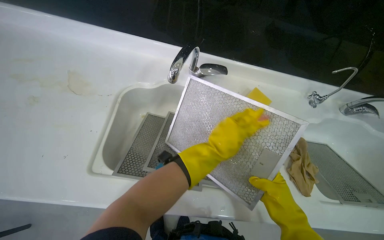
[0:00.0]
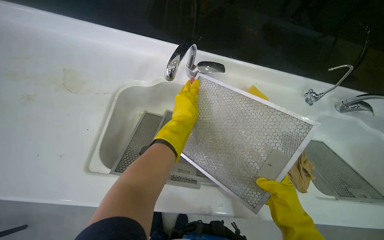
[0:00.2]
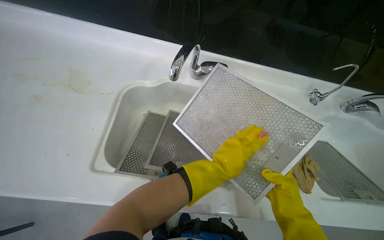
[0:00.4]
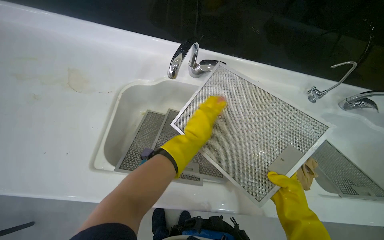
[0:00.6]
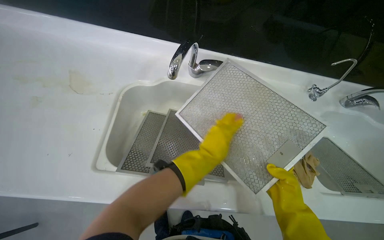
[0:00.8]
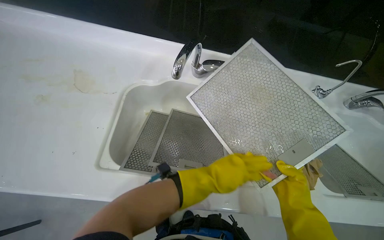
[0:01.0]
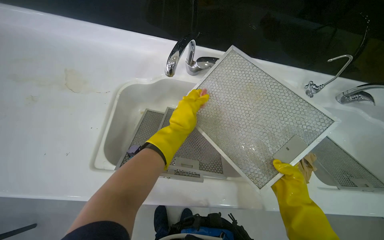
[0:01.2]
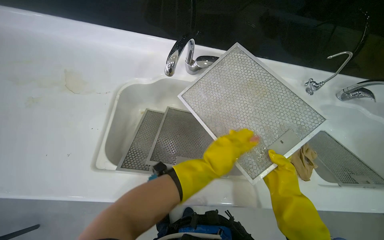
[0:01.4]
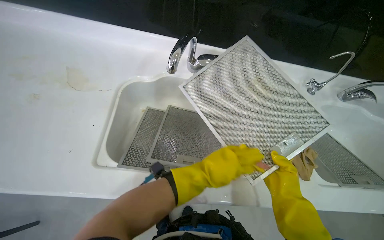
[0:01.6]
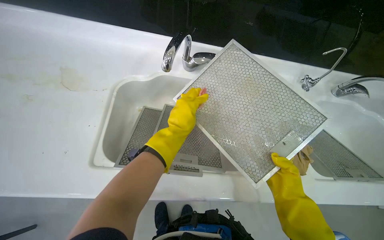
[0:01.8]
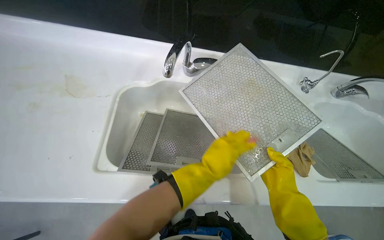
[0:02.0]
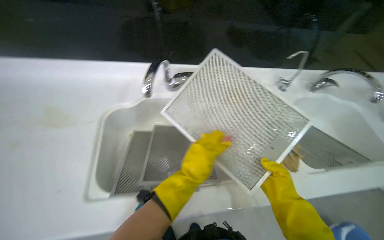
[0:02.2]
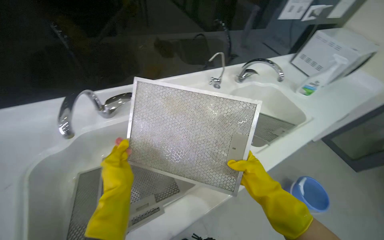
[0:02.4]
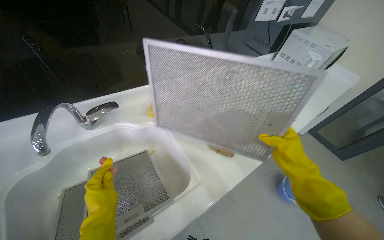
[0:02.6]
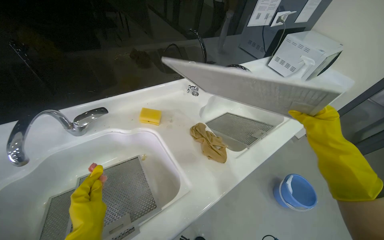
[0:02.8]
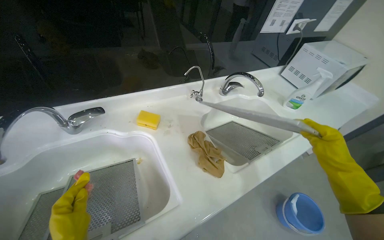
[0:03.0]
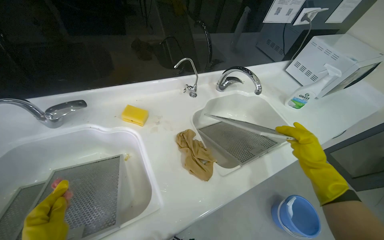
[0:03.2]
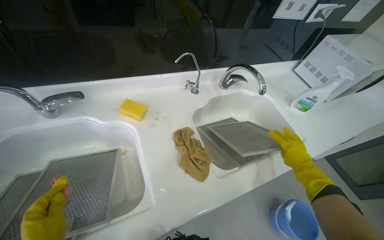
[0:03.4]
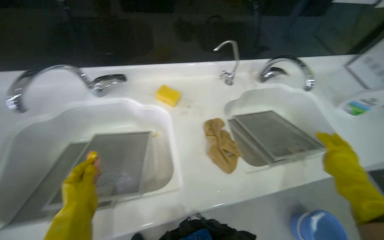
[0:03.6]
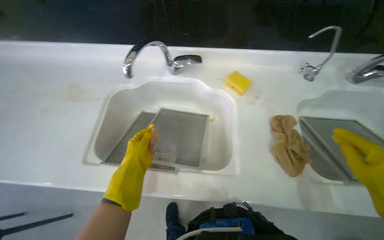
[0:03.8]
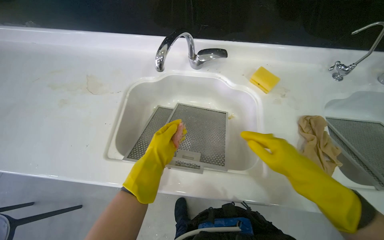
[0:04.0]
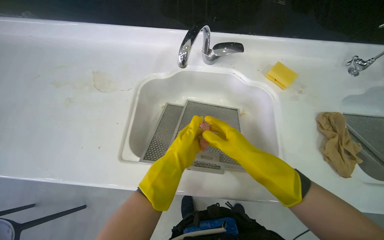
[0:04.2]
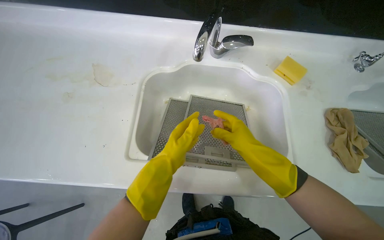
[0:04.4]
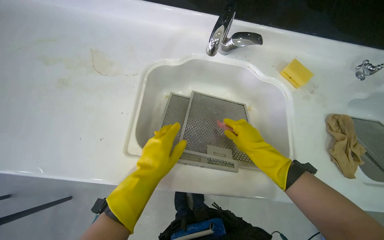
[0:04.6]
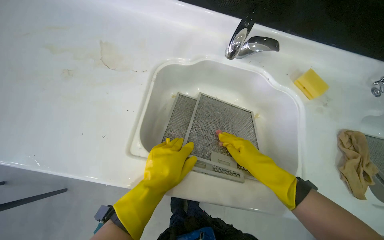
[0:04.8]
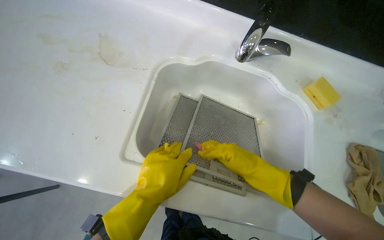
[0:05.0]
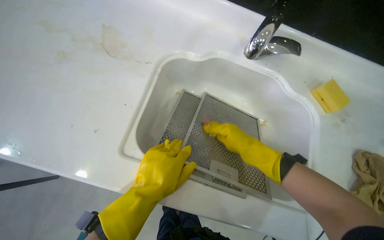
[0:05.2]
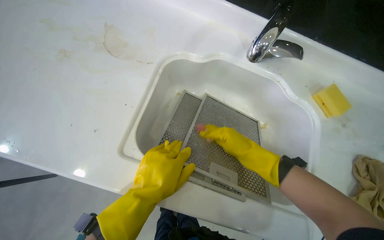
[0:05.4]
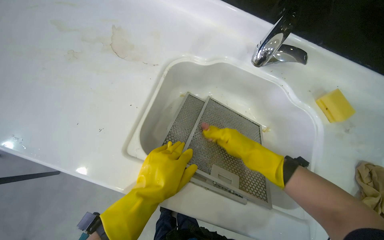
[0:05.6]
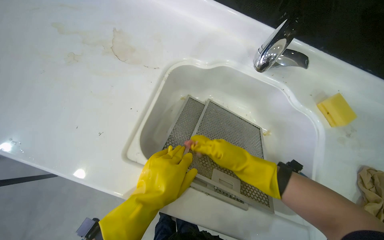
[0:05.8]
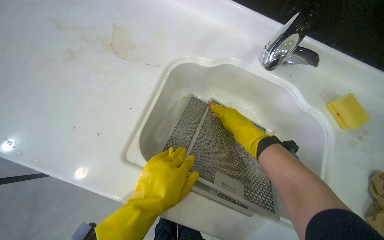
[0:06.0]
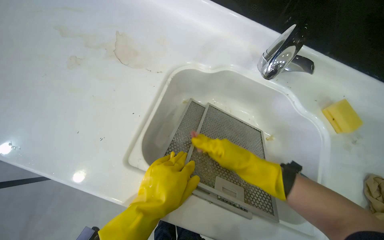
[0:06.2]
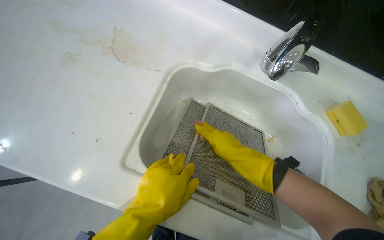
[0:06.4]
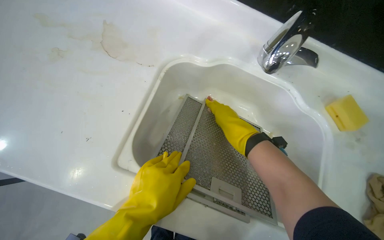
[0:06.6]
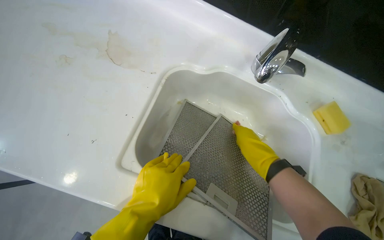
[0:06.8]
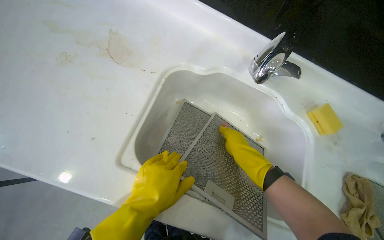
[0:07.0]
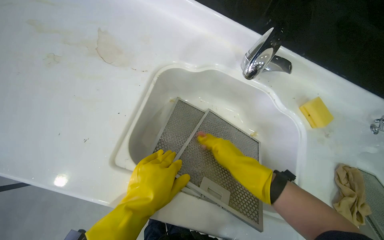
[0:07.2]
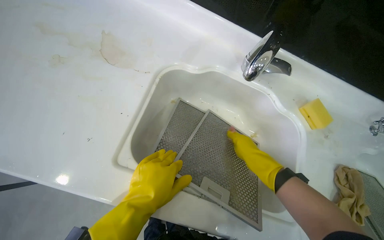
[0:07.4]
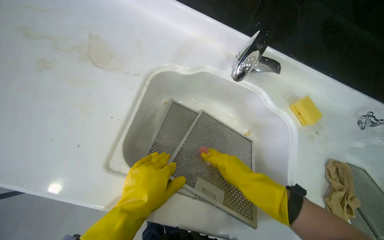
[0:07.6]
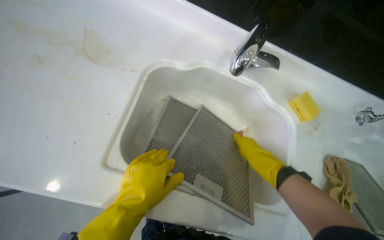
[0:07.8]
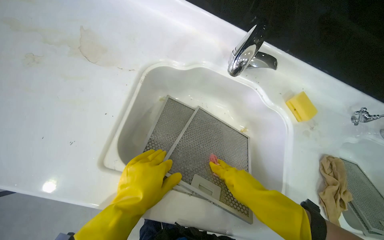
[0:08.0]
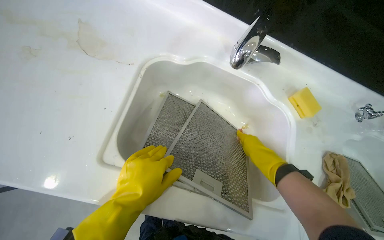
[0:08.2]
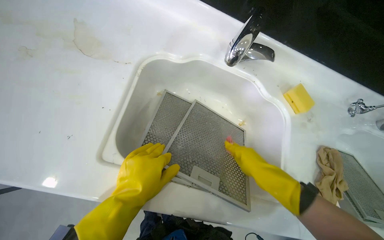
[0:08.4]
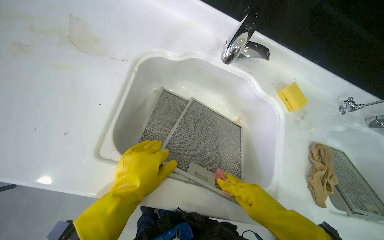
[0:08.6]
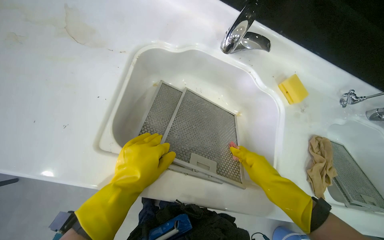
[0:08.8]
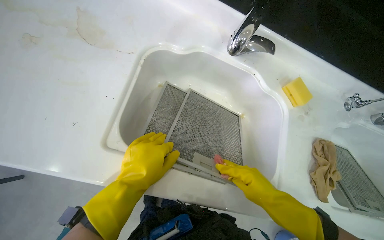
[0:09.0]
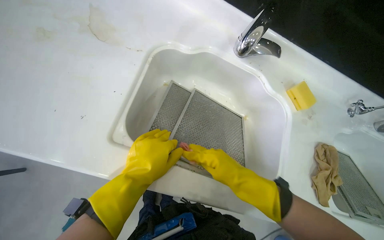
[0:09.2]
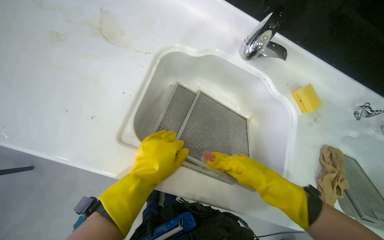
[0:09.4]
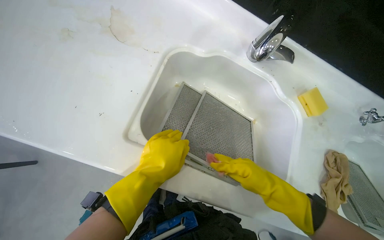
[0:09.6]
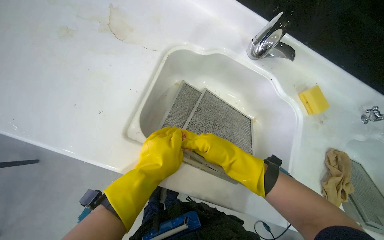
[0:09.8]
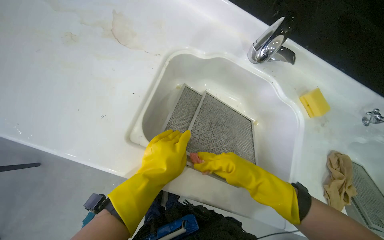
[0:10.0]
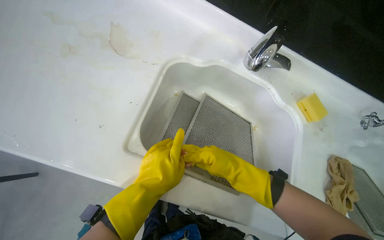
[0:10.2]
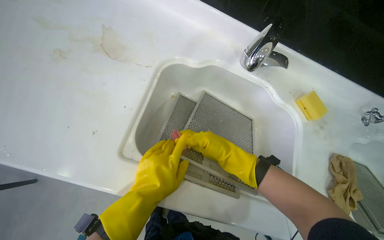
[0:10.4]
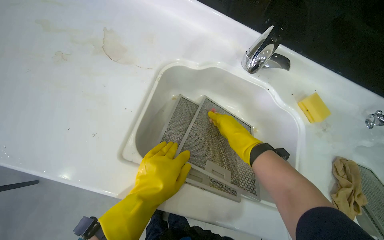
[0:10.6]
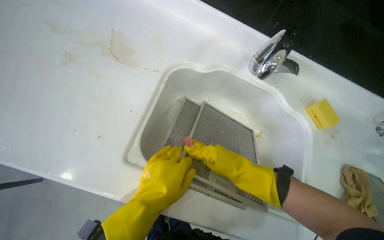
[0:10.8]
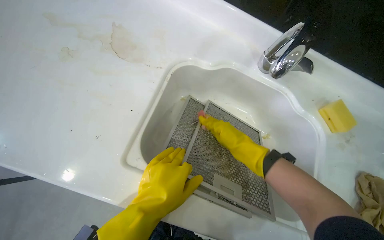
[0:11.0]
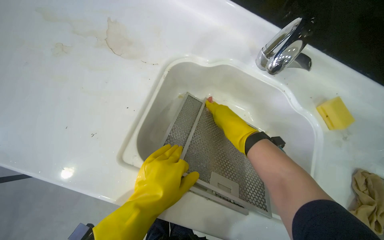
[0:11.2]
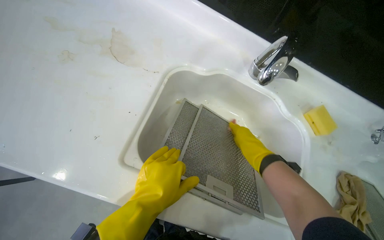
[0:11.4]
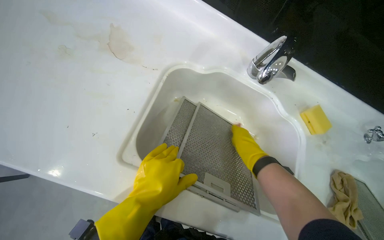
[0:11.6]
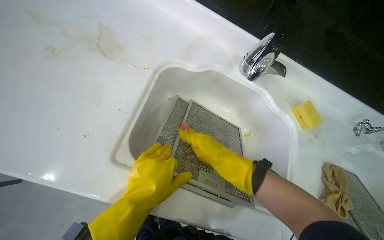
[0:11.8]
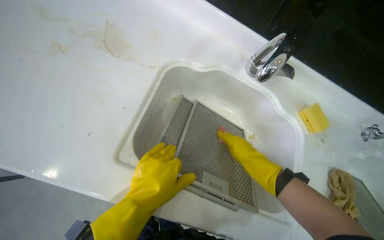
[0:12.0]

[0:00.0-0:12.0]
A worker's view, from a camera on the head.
Job: cleaning kitchen.
The whole recording: Scrubbing range hood filters. The worker scrubs the range hood filters with a sponge in the sink.
0:00.0 to 0:01.6: The left hand goes up and down the picture, about 15 cm each way, reversing 3 times.
0:01.6 to 0:03.0: The wearer looks some 30 degrees further to the right. The right hand travels to the right by some 40 cm.
0:03.0 to 0:04.4: The head rotates roughly 35 degrees to the left. The view tips downward by roughly 15 degrees.
0:04.4 to 0:06.0: The right hand heads up the picture, covering roughly 15 cm.
0:06.0 to 0:07.6: The right hand travels down the picture and nearer to the camera by some 15 cm.
0:09.0 to 0:10.4: The right hand is displaced up the picture and to the left by roughly 20 cm.
0:10.4 to 0:12.0: The right hand goes up the picture and returns, some 15 cm each way.

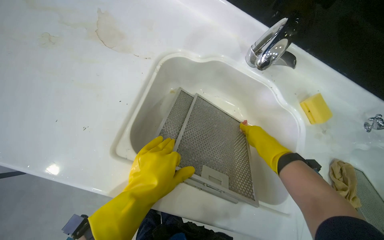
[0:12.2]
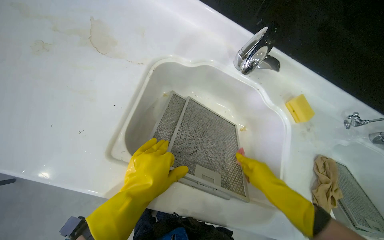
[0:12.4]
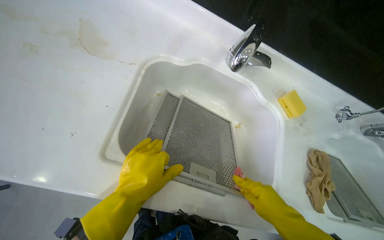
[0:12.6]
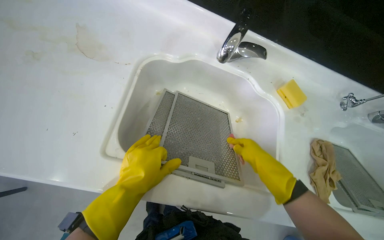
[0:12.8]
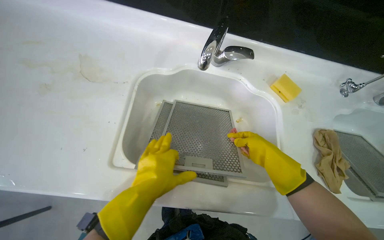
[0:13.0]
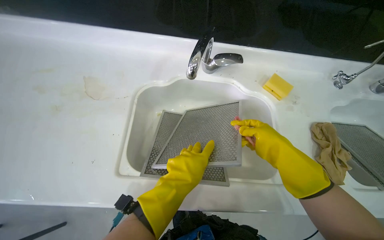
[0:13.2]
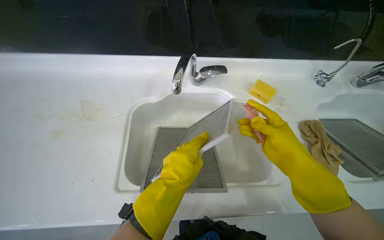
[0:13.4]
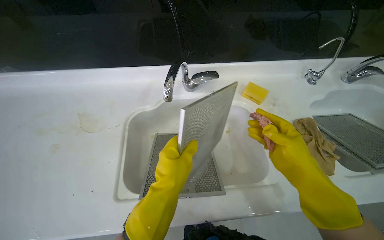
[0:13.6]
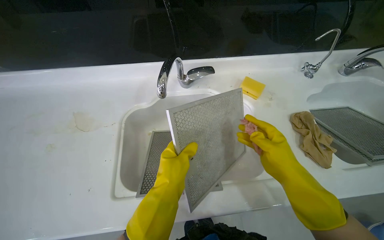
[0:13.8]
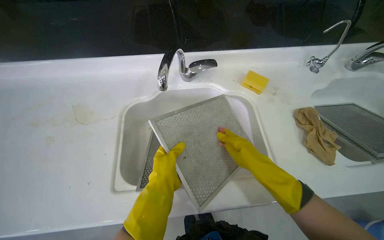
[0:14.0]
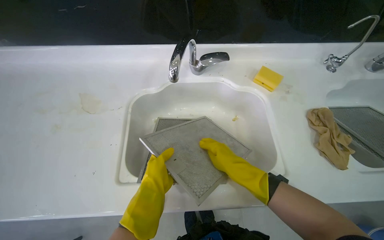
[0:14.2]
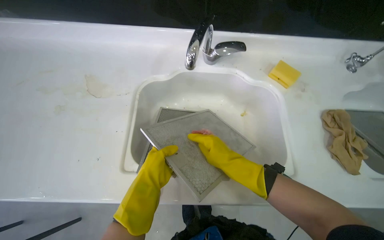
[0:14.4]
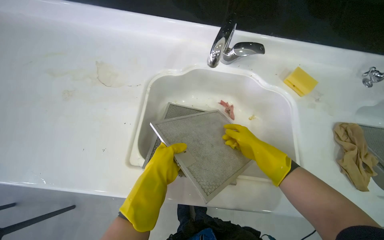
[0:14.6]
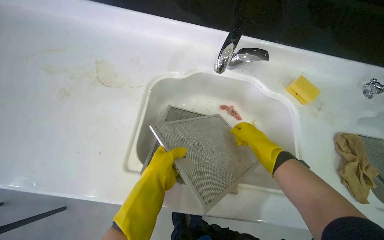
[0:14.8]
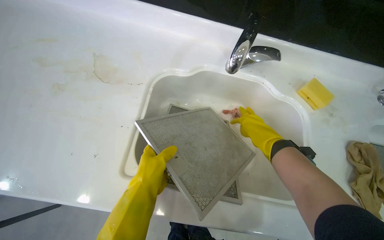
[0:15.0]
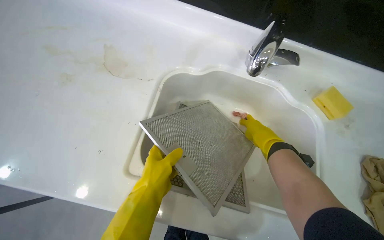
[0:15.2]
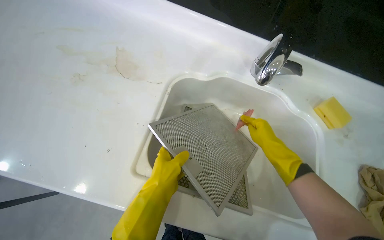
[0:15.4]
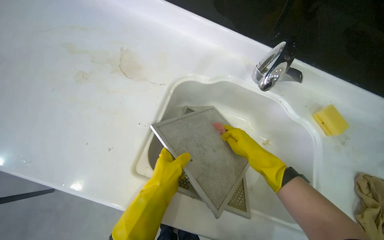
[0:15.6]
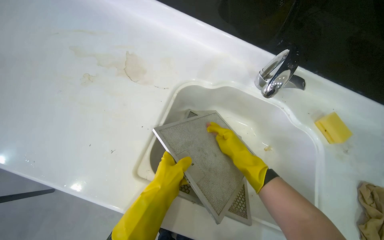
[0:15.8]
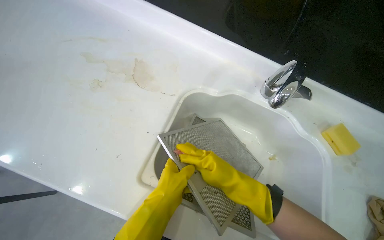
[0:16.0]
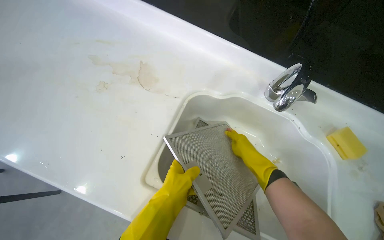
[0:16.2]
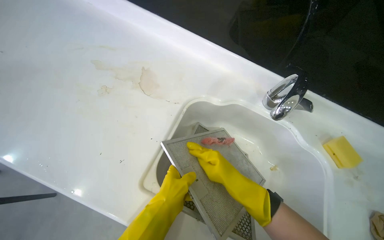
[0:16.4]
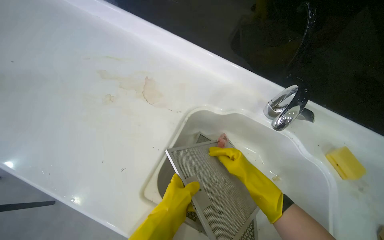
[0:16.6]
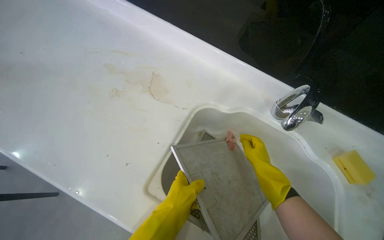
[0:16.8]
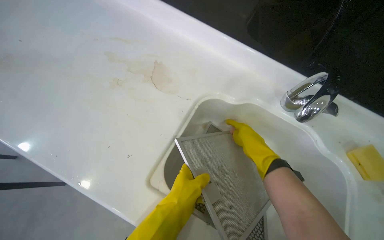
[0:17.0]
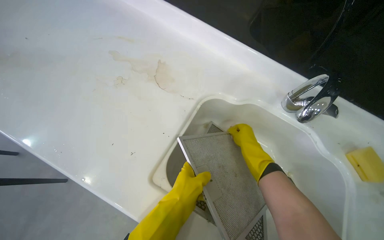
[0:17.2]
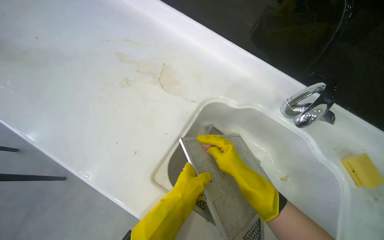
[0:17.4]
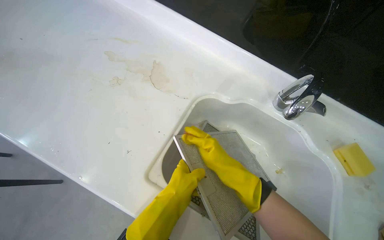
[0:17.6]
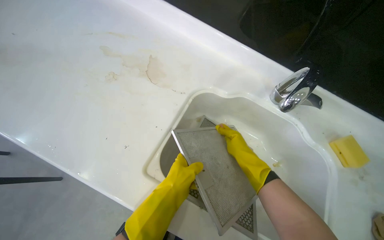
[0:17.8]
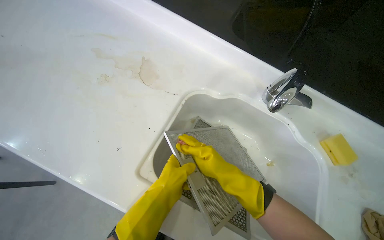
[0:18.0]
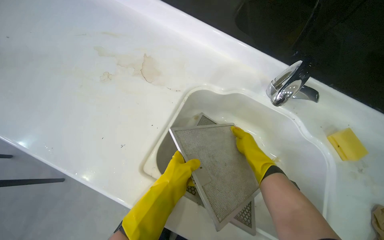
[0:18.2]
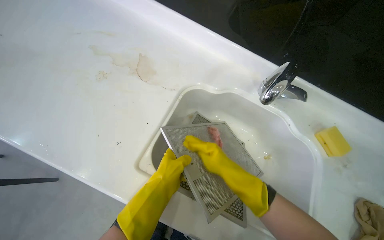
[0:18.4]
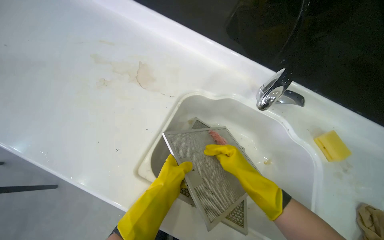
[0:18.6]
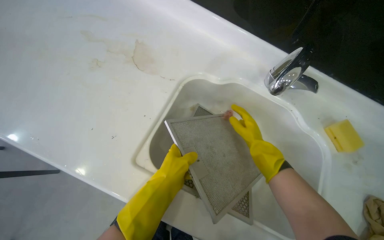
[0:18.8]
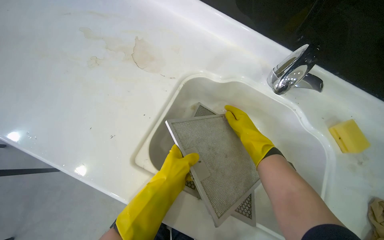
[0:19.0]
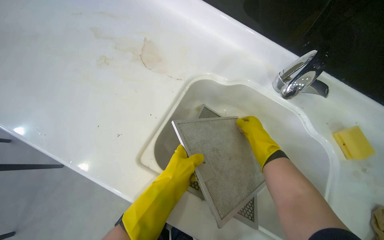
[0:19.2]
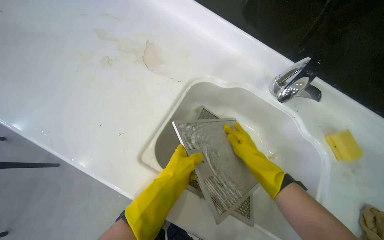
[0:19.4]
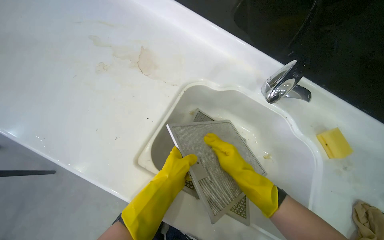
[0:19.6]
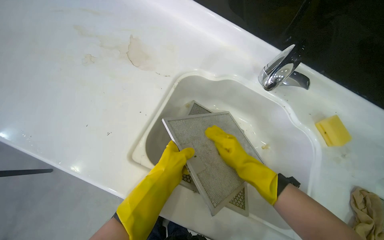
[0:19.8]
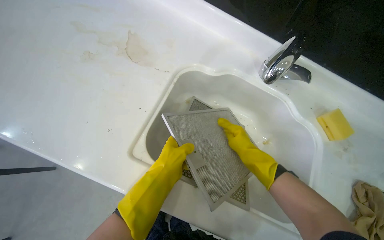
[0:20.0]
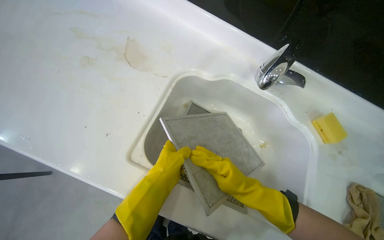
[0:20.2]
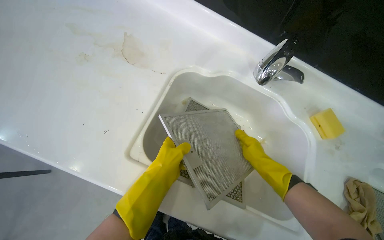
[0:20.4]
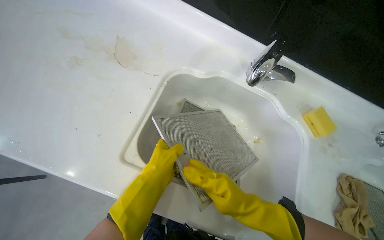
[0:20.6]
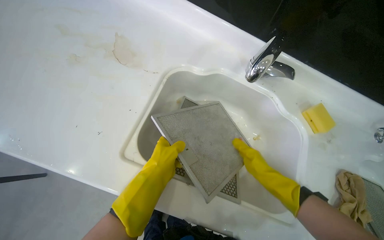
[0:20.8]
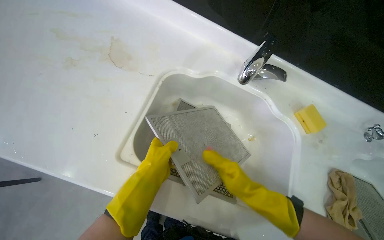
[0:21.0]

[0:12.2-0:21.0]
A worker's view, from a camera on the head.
Job: cleaning kitchen.
The whole recording: Scrubbing range hood filters. The worker scrubs the range hood filters with a sponge in the sink.
0:12.2 to 0:13.6: The view tilts some 10 degrees upward. The scene rotates counterclockwise by roughly 30 degrees. The left hand is displaced to the right by approximately 15 cm; the right hand moves nearer to the camera, roughly 20 cm, and goes down the picture and returns, some 20 cm each way.
0:13.6 to 0:15.2: The left hand heads to the left, covering approximately 15 cm; the right hand heads farther from the camera and up the picture, covering approximately 25 cm.
0:15.2 to 0:16.6: The right hand is displaced farther from the camera by approximately 10 cm, and travels to the left and back again, roughly 15 cm each way.
0:16.6 to 0:18.0: The right hand heads nearer to the camera, covering roughly 15 cm.
0:19.6 to 0:21.0: The right hand travels down the picture by approximately 10 cm.
